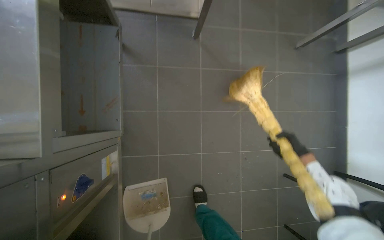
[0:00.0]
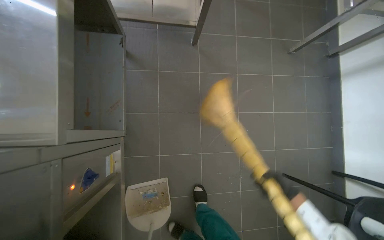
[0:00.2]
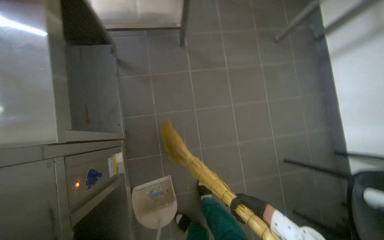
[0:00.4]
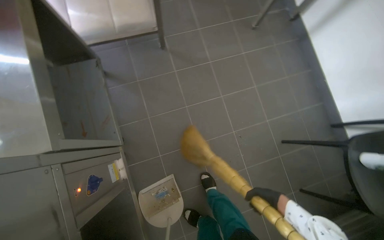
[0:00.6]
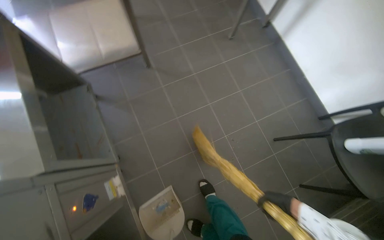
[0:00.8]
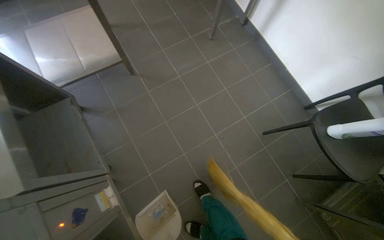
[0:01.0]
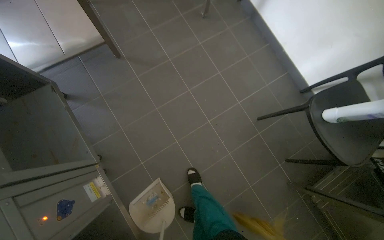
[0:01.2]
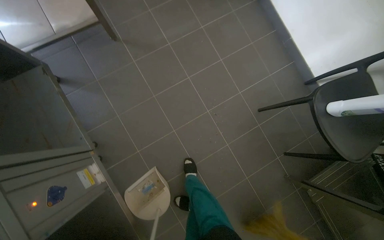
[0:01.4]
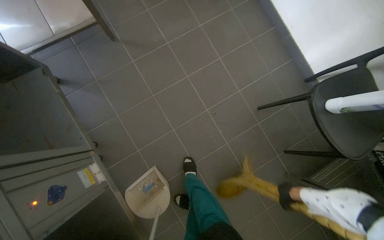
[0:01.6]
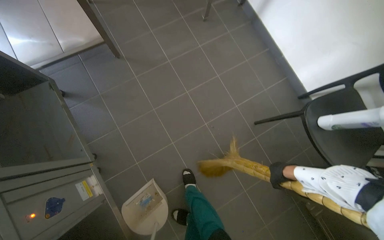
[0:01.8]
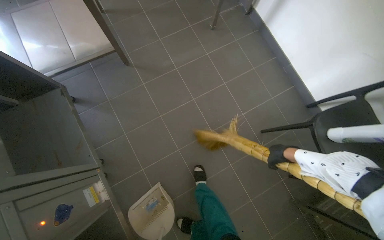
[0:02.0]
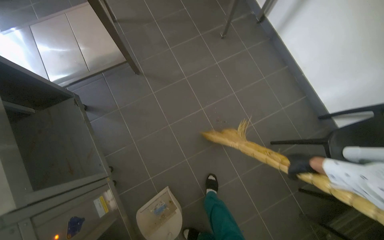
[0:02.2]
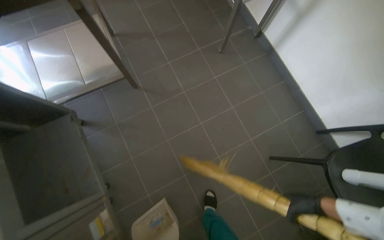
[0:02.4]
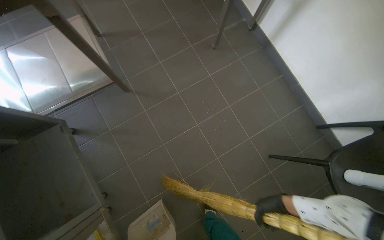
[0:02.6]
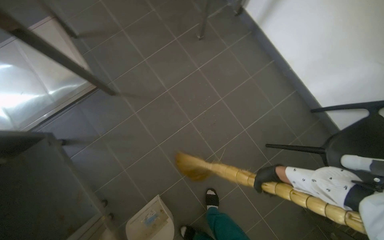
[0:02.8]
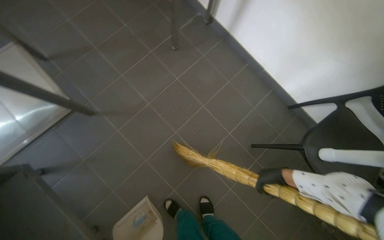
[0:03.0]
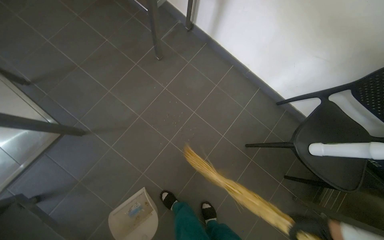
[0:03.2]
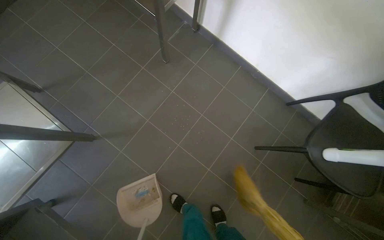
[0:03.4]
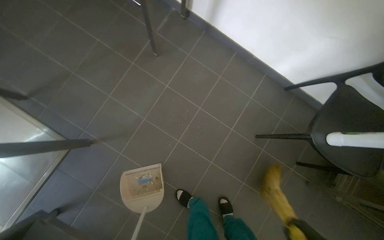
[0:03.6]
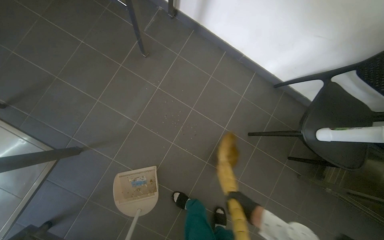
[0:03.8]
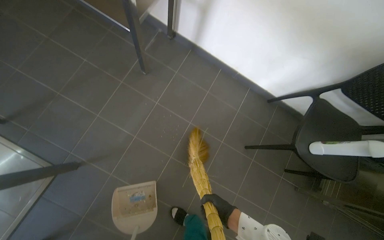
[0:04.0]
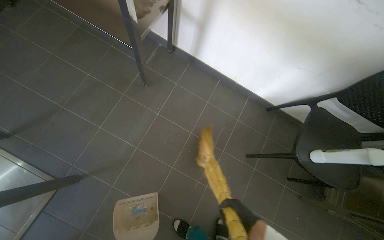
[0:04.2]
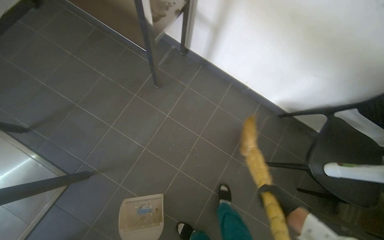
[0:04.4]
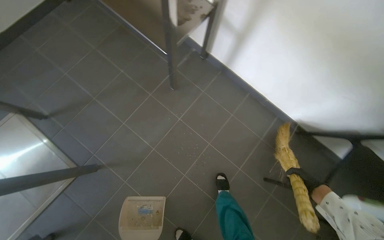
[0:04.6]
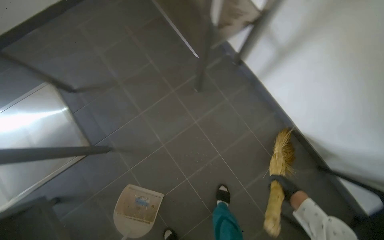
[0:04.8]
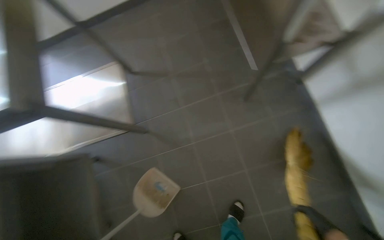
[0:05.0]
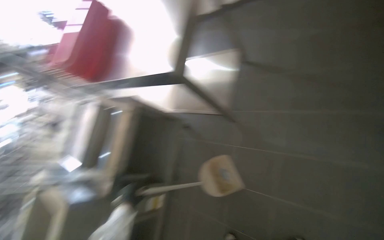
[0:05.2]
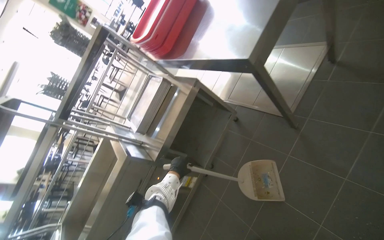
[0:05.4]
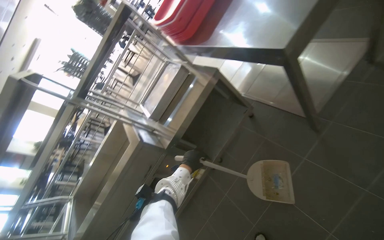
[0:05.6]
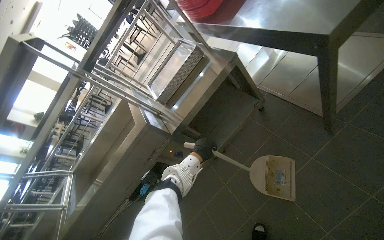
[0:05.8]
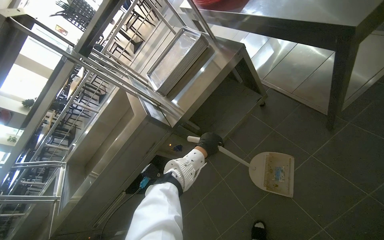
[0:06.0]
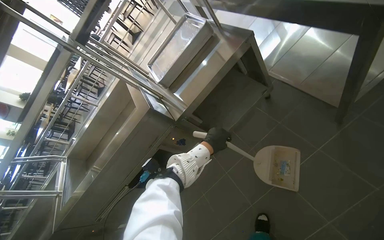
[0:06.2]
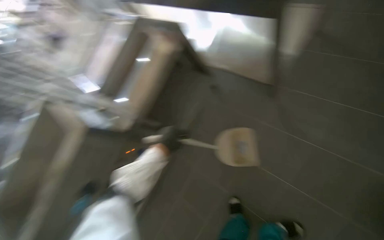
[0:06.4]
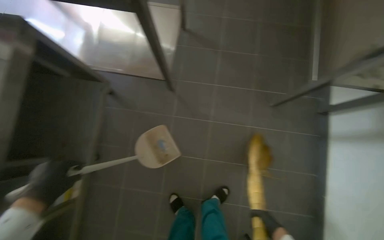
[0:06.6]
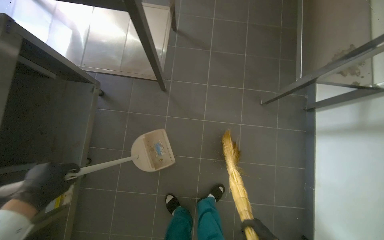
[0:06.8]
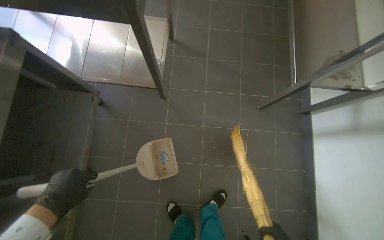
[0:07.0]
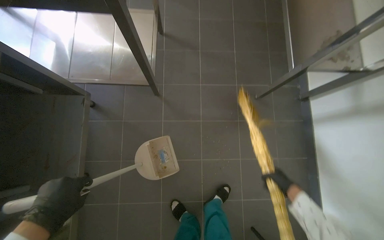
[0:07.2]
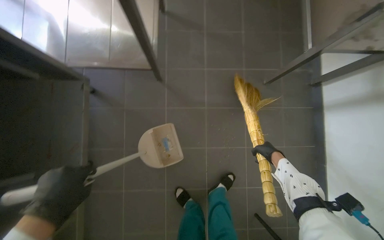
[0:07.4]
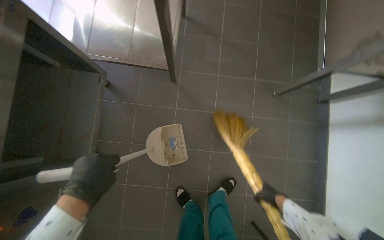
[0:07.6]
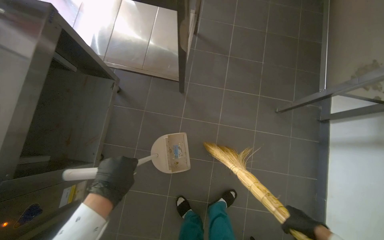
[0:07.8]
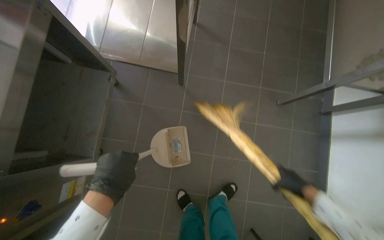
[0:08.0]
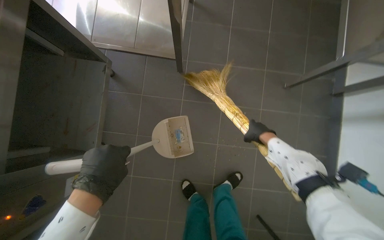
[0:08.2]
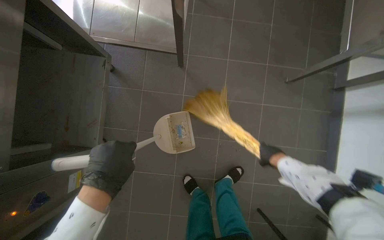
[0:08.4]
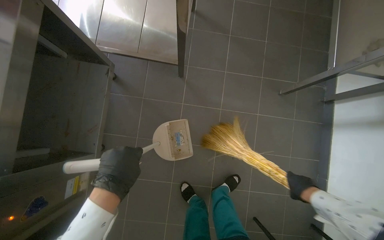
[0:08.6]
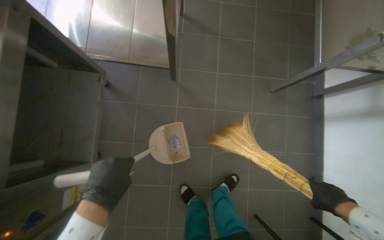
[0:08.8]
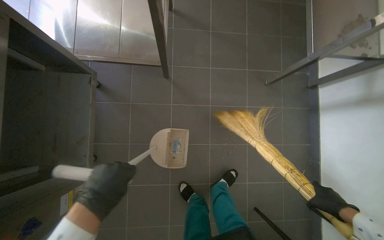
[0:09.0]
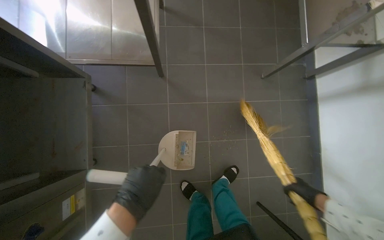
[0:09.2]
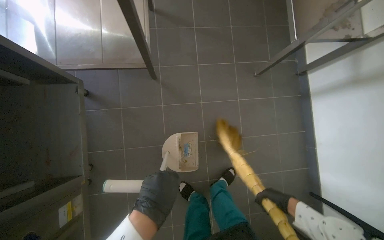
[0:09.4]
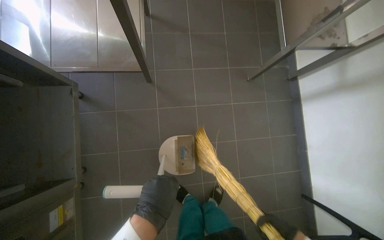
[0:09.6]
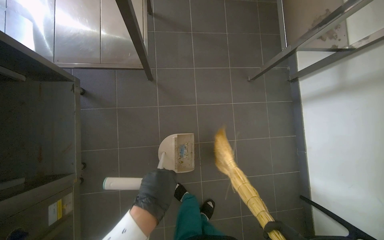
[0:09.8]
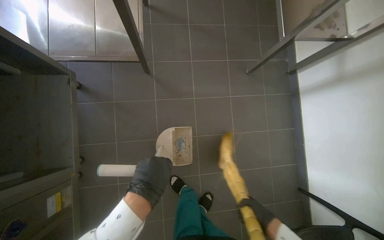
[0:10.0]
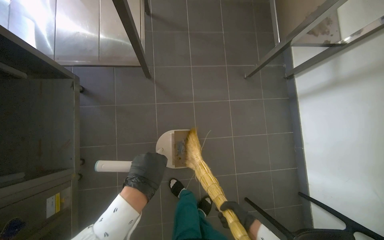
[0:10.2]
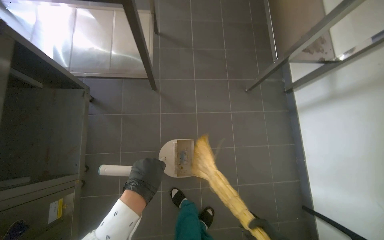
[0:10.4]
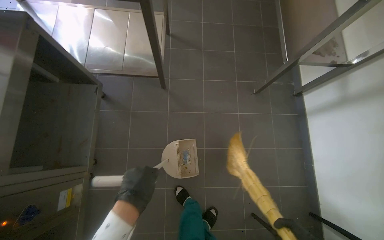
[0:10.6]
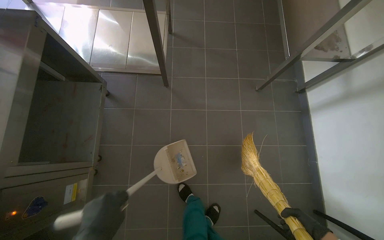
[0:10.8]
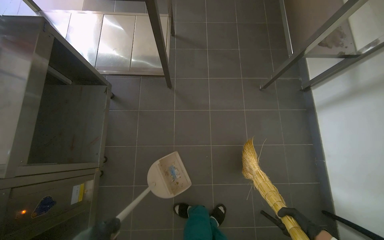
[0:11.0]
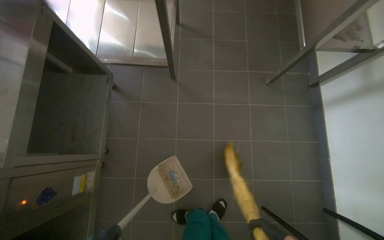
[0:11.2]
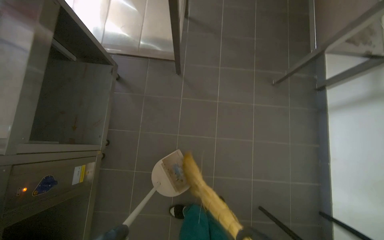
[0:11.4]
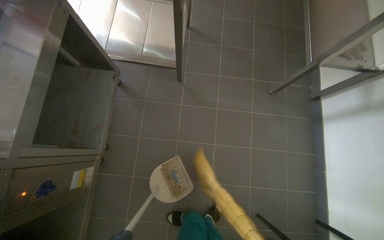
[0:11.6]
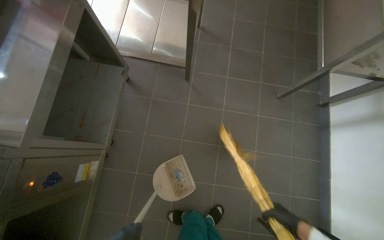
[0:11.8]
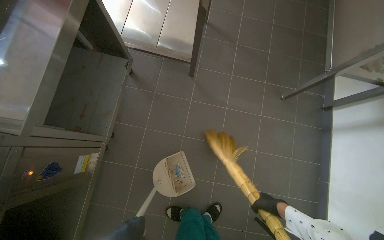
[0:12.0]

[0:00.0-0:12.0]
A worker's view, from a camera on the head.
Job: sweeping floor.
The whole recording: Collecting debris with dustpan. The worker sweeps debris into a dustpan and collects it from the floor.
0:00.0 to 0:01.6: The scene rotates counterclockwise by some 30 degrees.
0:04.4 to 0:06.0: The head rotates some 110 degrees to the left. The camera pitches downward, by approximately 20 degrees.
0:06.0 to 0:07.6: The wearer's head swings roughly 60 degrees to the right.
0:07.6 to 0:09.0: The right hand travels nearer to the camera and to the right by about 20 cm, and goes up the picture and returns, about 20 cm each way.
0:09.0 to 0:10.4: The left hand travels to the right by approximately 15 cm.

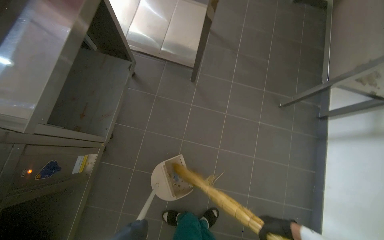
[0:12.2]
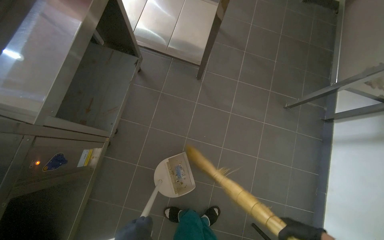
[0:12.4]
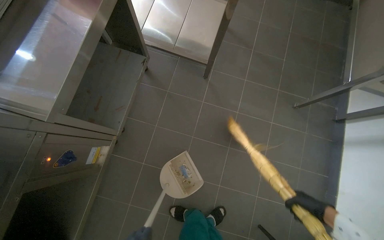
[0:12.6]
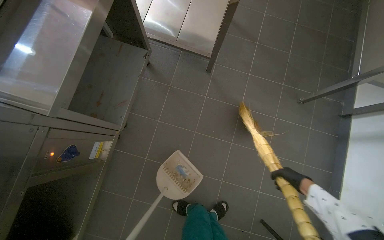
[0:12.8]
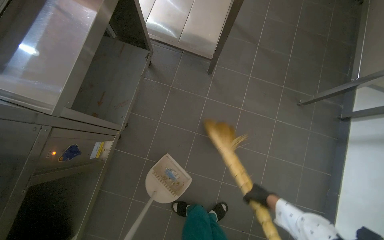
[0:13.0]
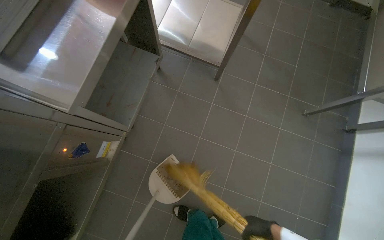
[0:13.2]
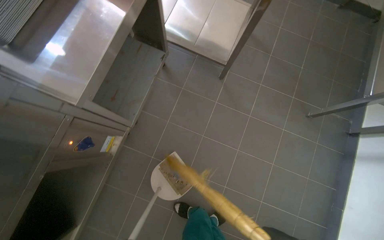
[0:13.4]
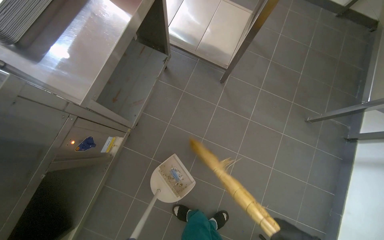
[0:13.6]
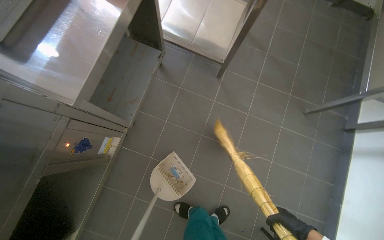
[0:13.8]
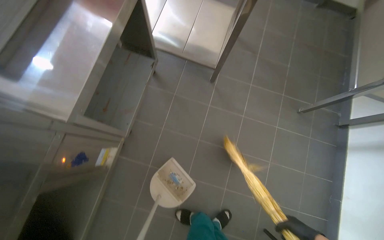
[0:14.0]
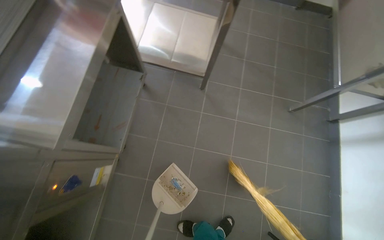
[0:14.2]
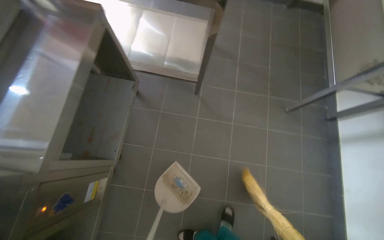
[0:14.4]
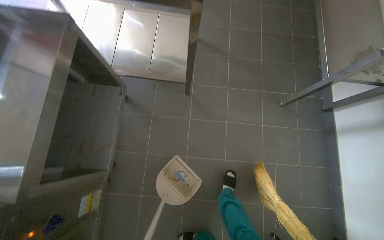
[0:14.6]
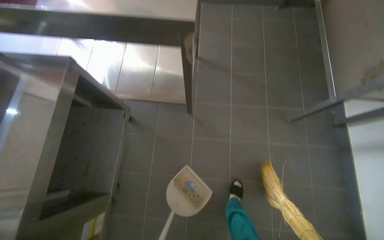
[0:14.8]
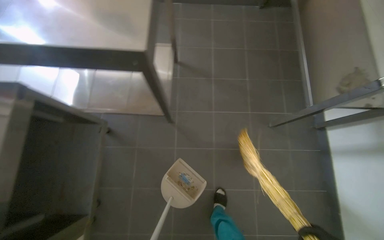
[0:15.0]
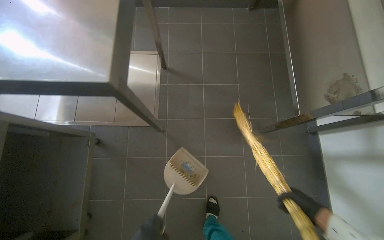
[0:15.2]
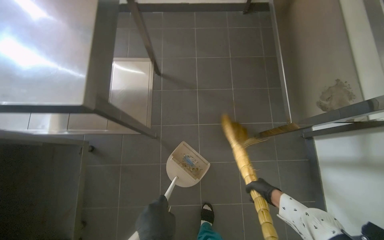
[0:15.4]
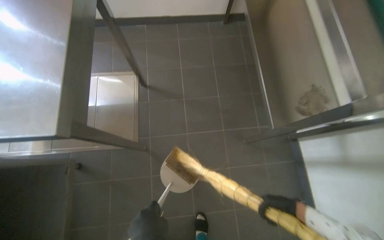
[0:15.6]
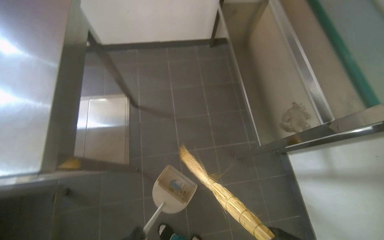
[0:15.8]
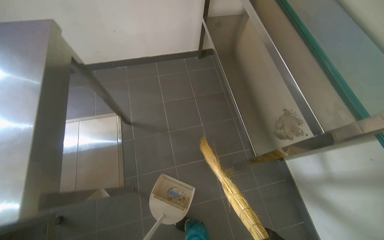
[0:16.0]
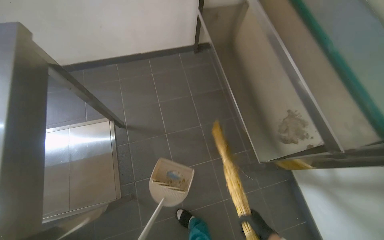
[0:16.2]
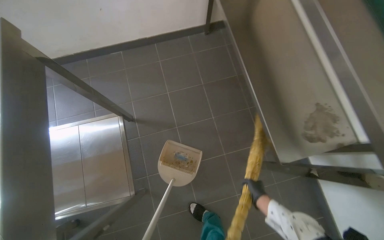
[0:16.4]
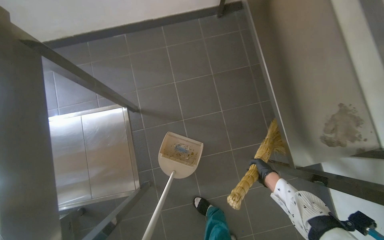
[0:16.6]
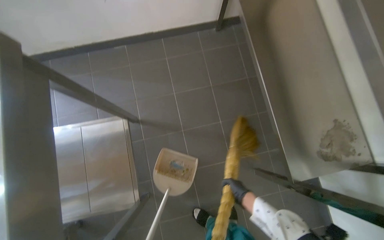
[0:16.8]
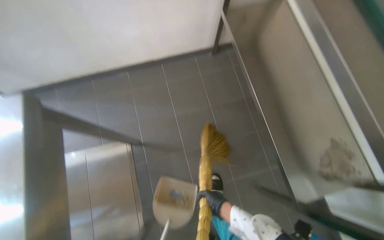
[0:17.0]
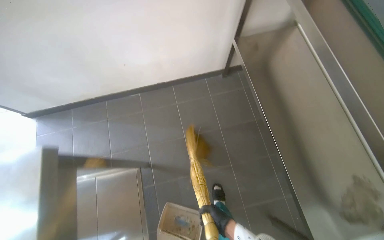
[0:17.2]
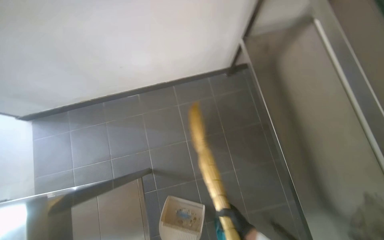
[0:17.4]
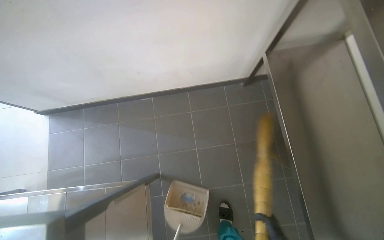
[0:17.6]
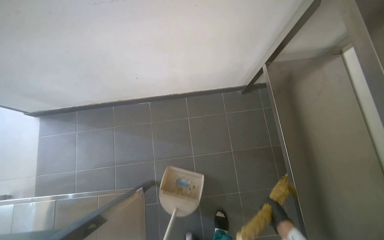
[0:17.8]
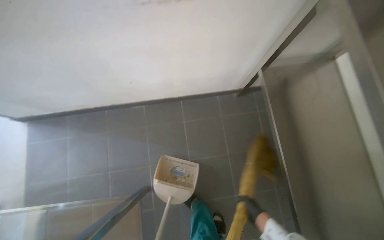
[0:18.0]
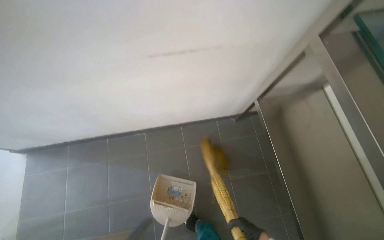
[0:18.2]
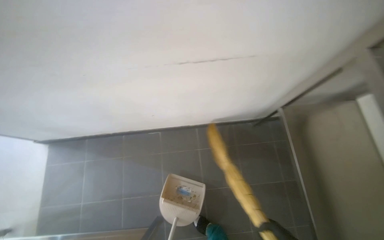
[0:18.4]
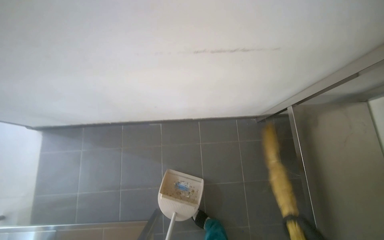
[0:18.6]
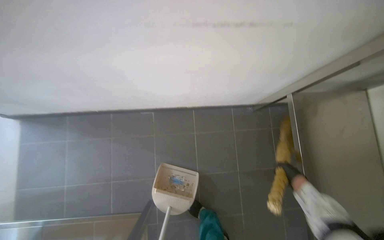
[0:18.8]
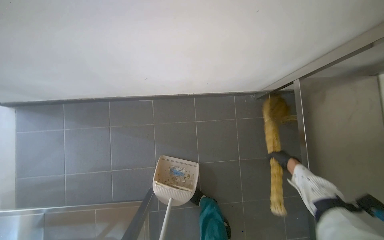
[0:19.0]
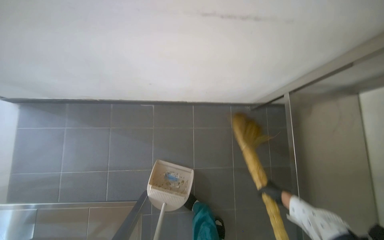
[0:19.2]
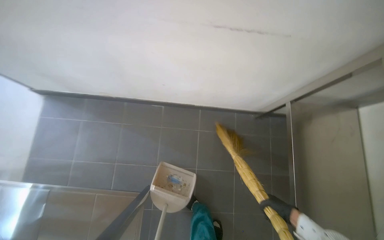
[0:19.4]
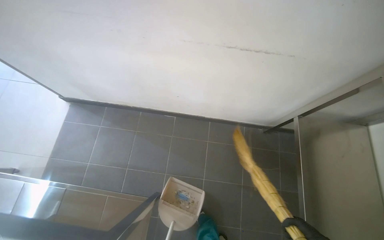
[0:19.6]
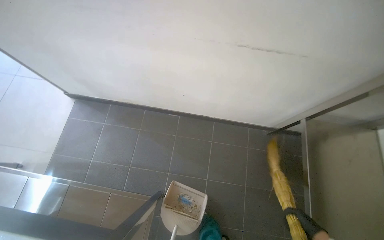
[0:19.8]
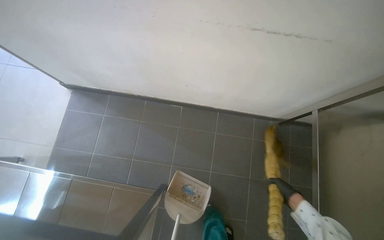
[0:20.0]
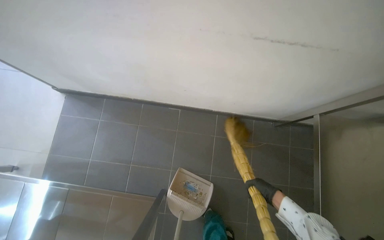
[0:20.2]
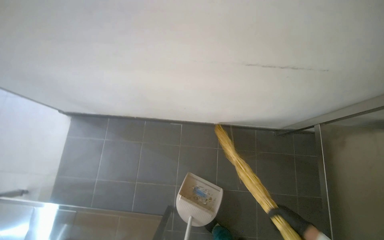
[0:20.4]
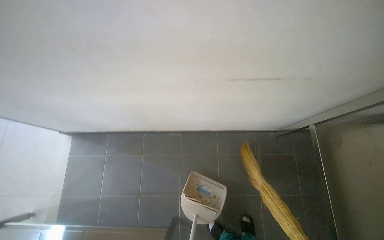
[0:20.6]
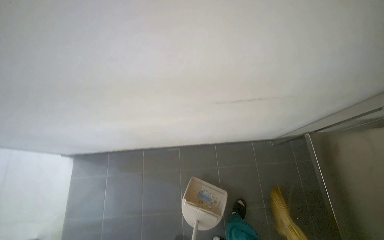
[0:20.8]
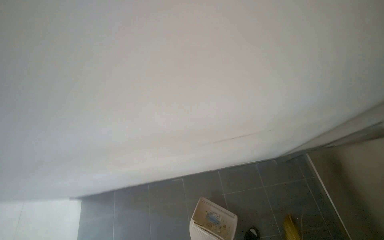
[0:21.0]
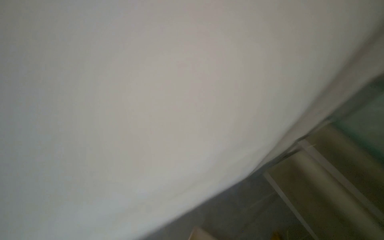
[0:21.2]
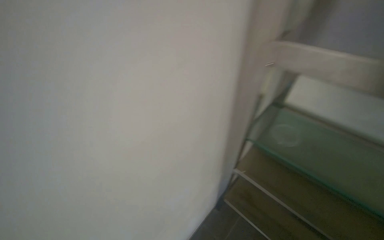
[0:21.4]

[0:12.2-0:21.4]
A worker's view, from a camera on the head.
Job: sweeping floor.
The whole recording: Collecting debris with dustpan. The worker sweeps debris into a dustpan and collects it from the floor.
0:13.8 to 0:15.2: The camera travels approximately 60 cm.
0:15.2 to 0:16.8: The wearer moves roughly 50 cm.
0:16.8 to 0:18.4: The view tilts about 15 degrees upward.
